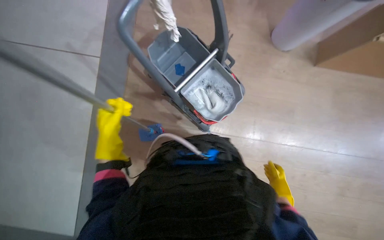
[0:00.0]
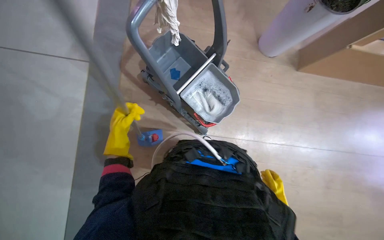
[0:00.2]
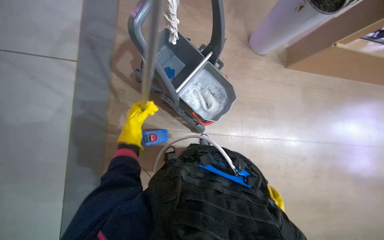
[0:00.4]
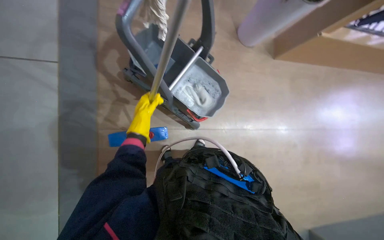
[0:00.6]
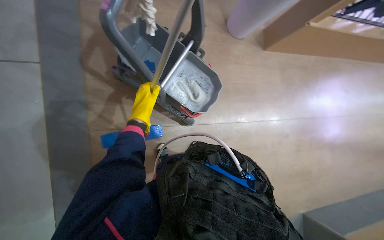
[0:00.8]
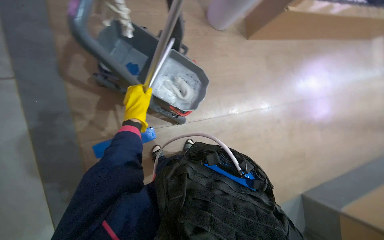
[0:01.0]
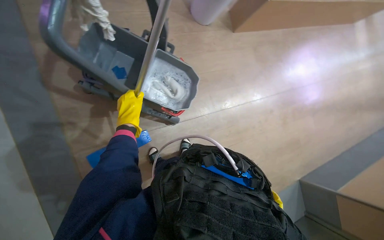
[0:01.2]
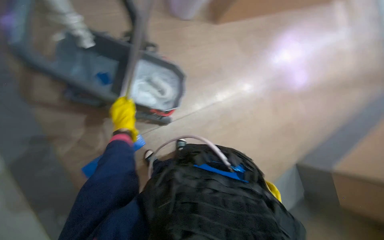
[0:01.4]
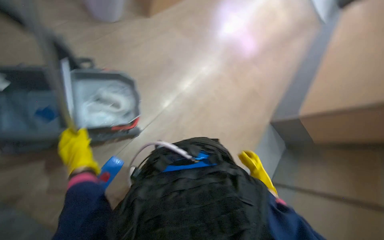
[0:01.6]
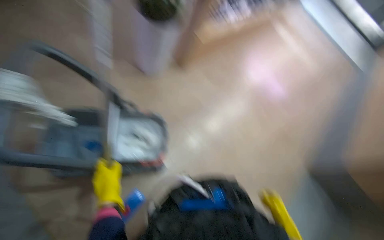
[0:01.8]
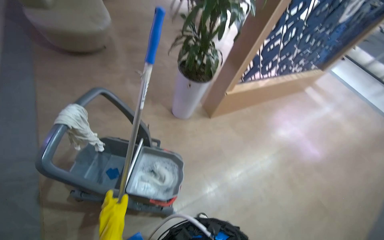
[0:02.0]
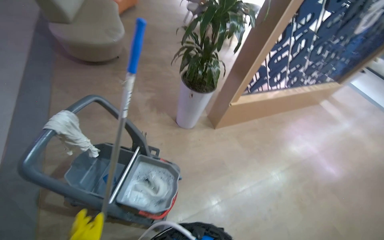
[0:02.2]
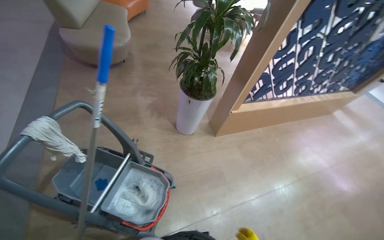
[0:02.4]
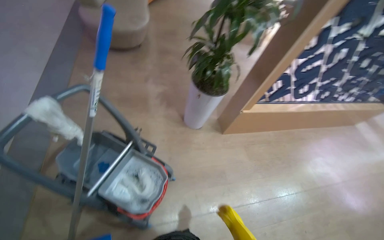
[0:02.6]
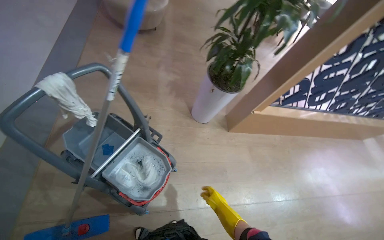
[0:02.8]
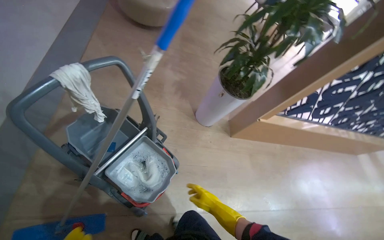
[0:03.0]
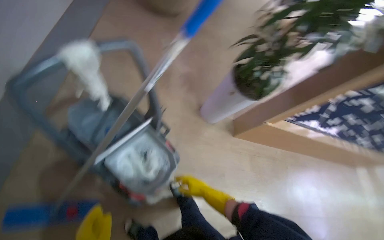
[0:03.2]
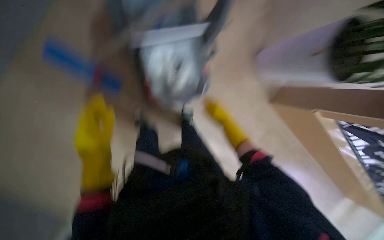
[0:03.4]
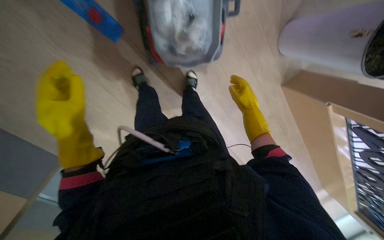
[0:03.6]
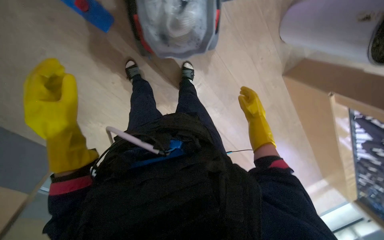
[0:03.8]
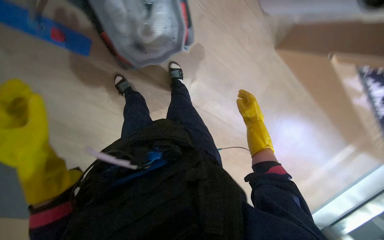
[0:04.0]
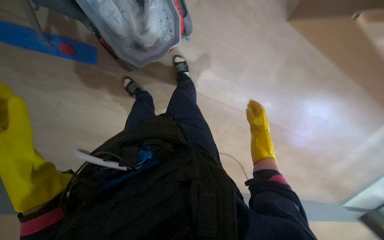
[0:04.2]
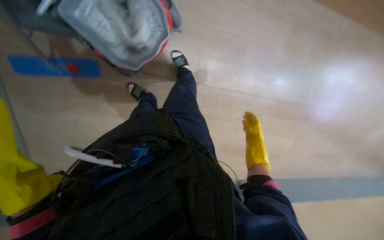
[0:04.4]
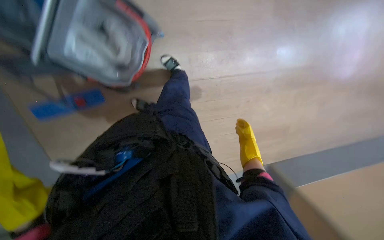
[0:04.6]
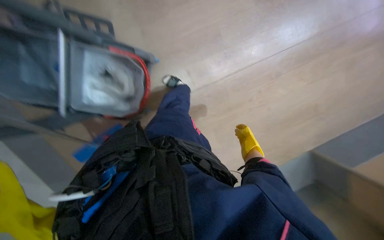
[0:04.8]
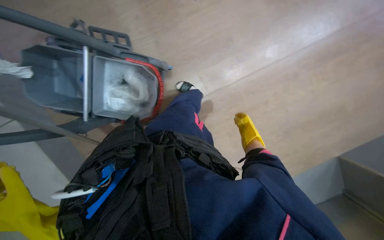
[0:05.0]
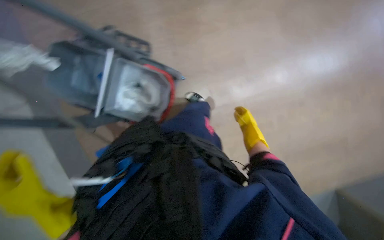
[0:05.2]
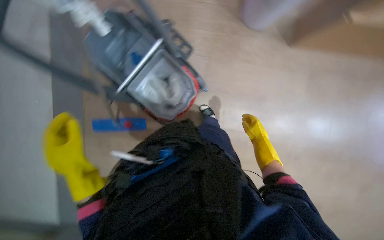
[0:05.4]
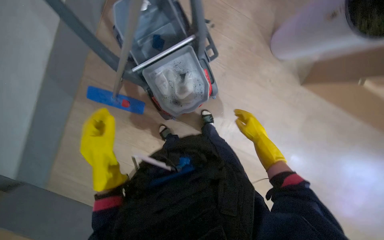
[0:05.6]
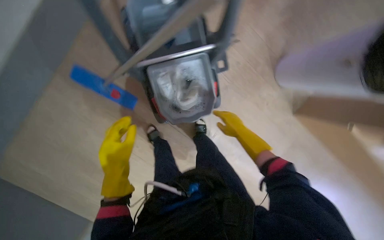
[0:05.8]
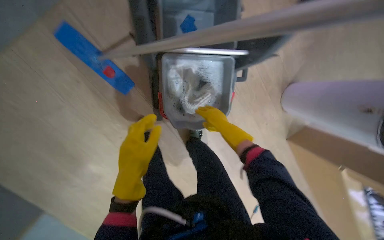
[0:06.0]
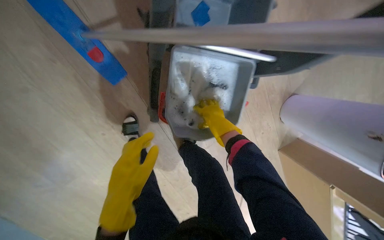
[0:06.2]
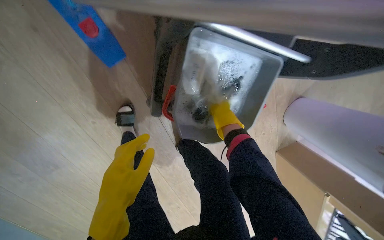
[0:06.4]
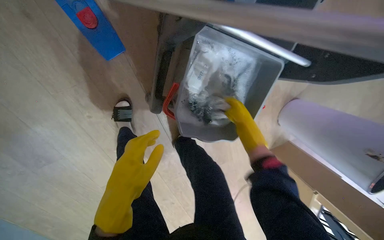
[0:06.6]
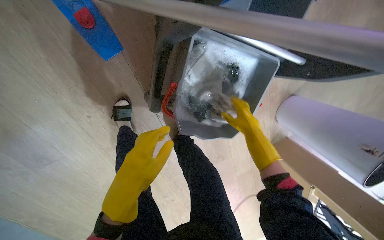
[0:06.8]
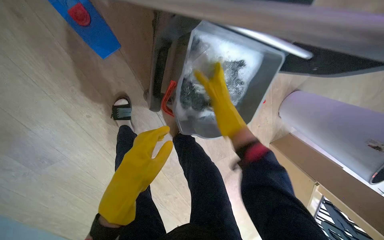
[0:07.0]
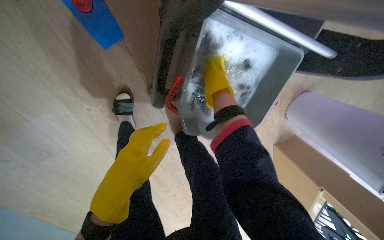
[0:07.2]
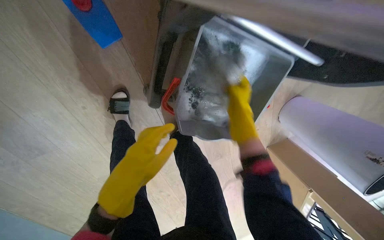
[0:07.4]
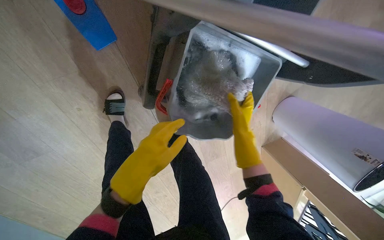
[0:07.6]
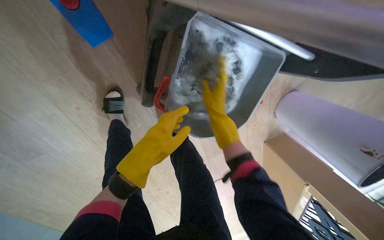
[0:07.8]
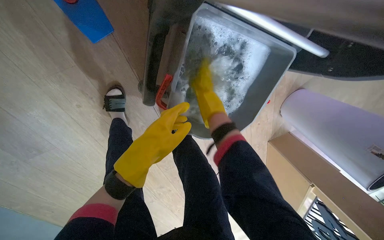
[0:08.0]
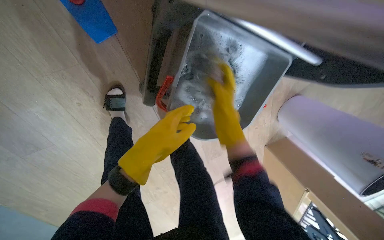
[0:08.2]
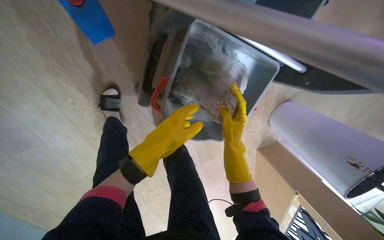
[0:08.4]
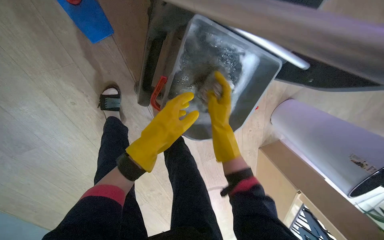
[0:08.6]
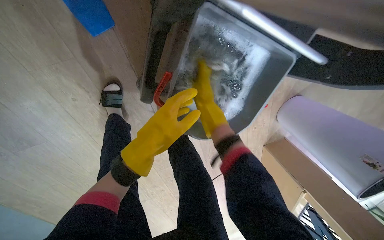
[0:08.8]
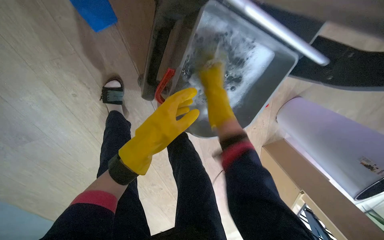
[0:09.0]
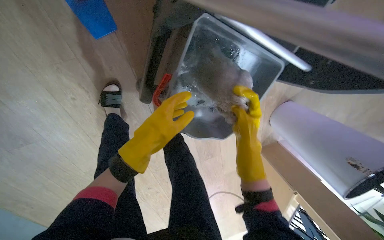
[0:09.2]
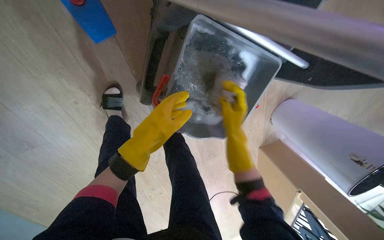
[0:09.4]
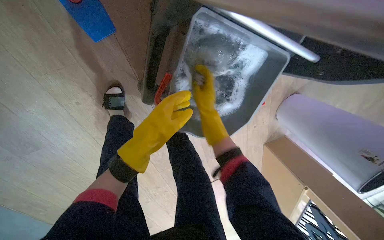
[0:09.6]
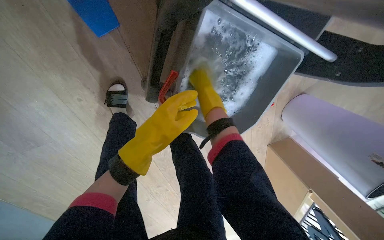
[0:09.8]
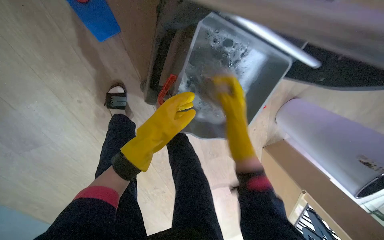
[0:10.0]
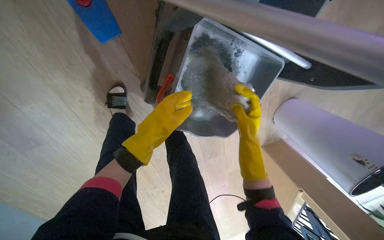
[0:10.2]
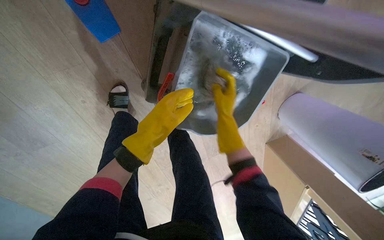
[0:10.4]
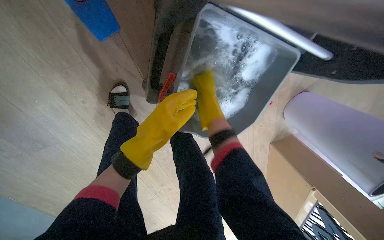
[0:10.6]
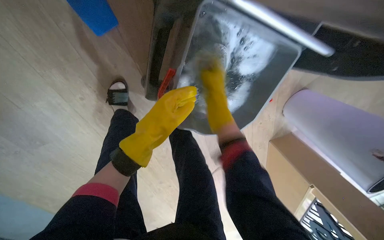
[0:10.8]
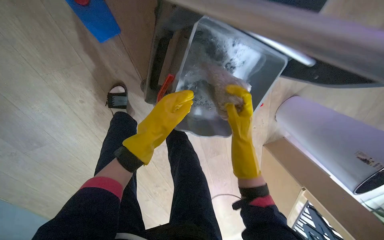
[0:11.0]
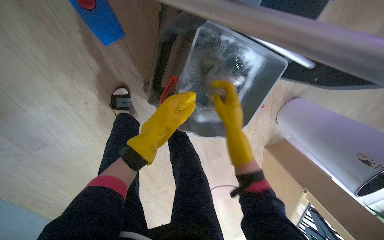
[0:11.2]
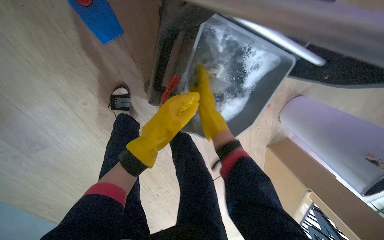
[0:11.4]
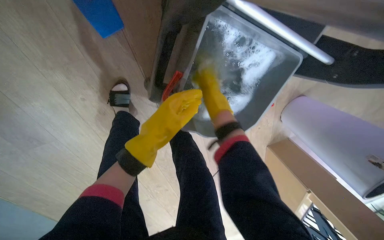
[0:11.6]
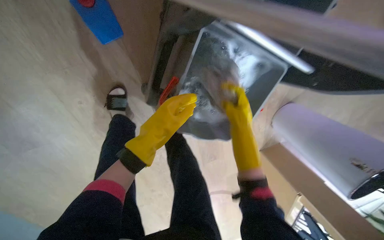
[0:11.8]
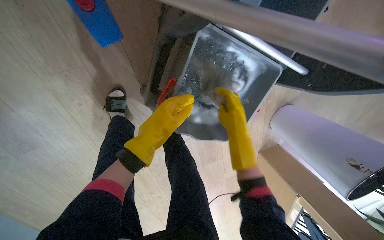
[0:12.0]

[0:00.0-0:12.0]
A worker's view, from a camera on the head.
Job: preparing cleaning supplies.
The whole recording: Wringing and attaching mop head. The worker detaches the mop head, wrings it in the bucket, and reattaches it to the mop handle.
0:00.0 to 0:01.6: The wearer's head swings some 60 degrees to the right.
0:01.6 to 0:03.0: The wearer's head swings about 45 degrees to the left. The view tilts approximately 20 degrees upward.
0:03.0 to 0:04.4: The camera is aimed about 25 degrees further to the left. The wearer looks about 45 degrees further downward.
0:04.4 to 0:06.0: The wearer looks roughly 15 degrees further upward. The scene rotates clockwise by approximately 45 degrees.
0:07.6 to 0:09.0: The right hand swings up and down the picture, approximately 15 cm each way, with 2 reversals.
0:09.0 to 0:10.4: The right hand swings up and down the picture, approximately 15 cm each way, with 3 reversals.
0:10.4 to 0:12.0: The right hand goes up and down the picture, some 15 cm each way, reversing 2 times.

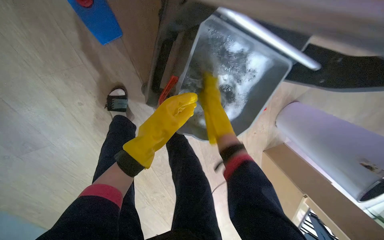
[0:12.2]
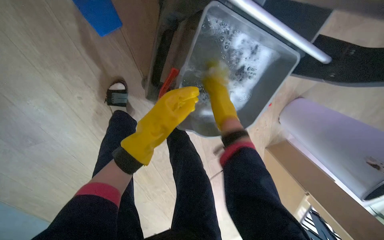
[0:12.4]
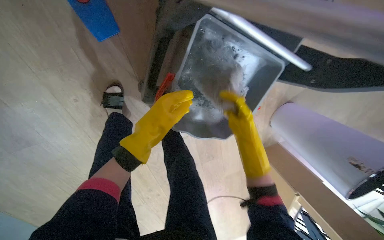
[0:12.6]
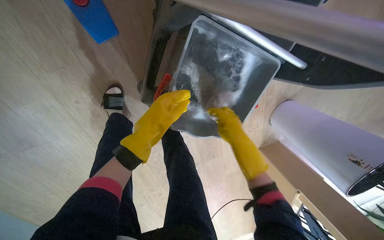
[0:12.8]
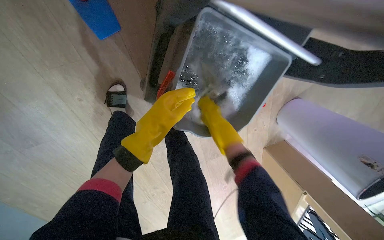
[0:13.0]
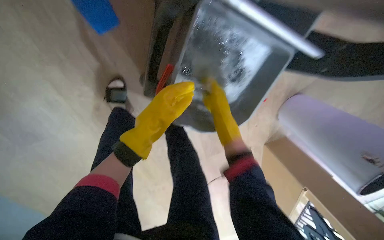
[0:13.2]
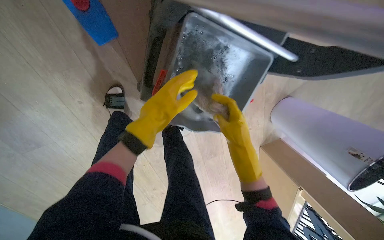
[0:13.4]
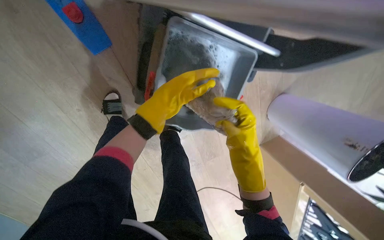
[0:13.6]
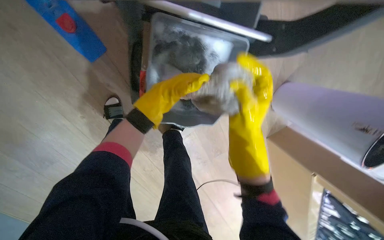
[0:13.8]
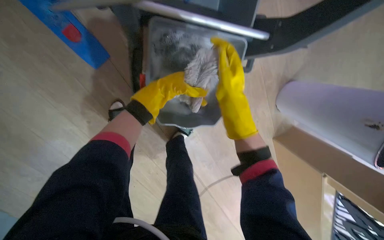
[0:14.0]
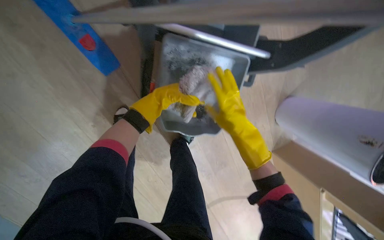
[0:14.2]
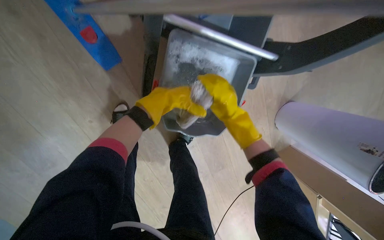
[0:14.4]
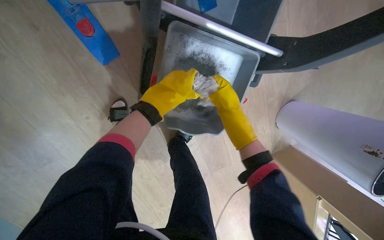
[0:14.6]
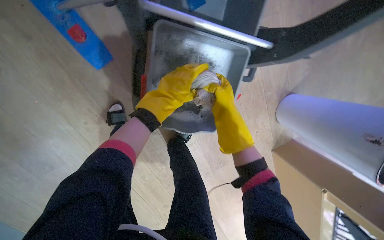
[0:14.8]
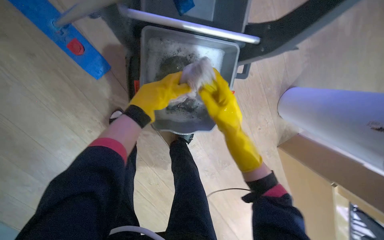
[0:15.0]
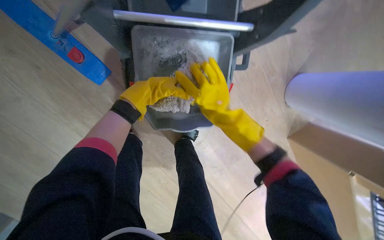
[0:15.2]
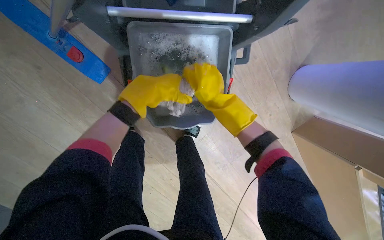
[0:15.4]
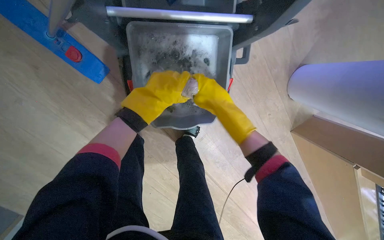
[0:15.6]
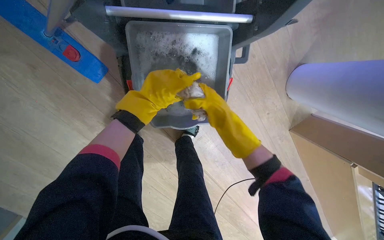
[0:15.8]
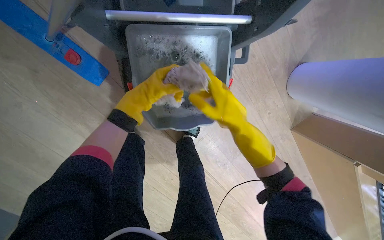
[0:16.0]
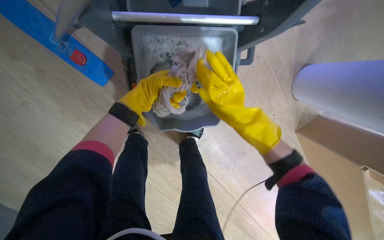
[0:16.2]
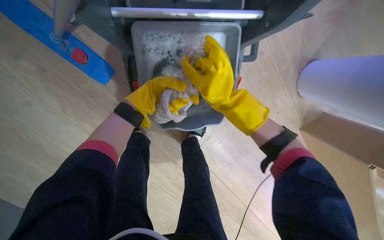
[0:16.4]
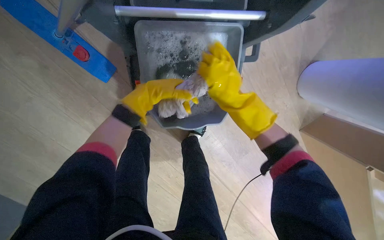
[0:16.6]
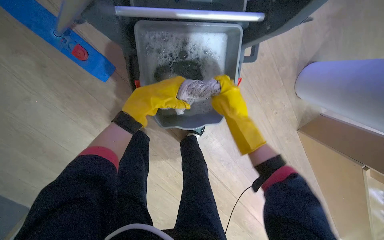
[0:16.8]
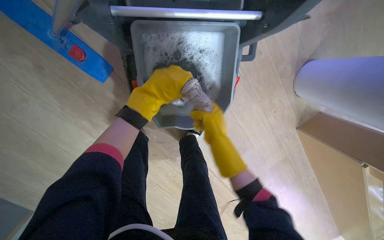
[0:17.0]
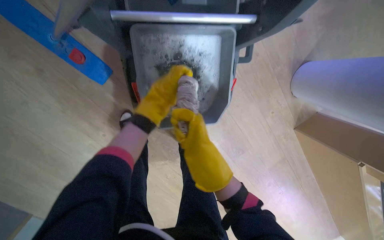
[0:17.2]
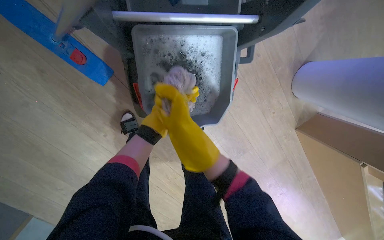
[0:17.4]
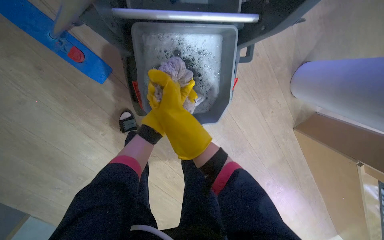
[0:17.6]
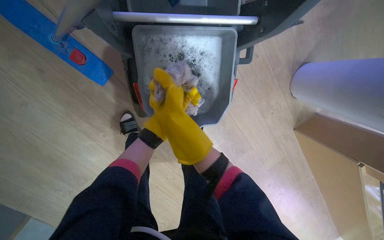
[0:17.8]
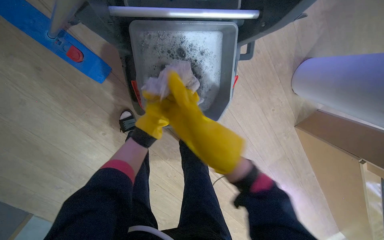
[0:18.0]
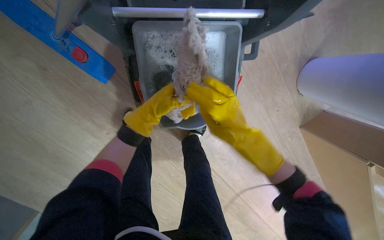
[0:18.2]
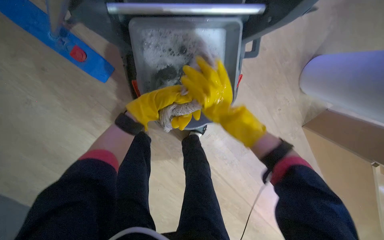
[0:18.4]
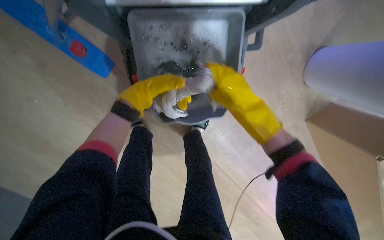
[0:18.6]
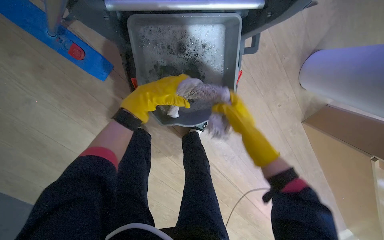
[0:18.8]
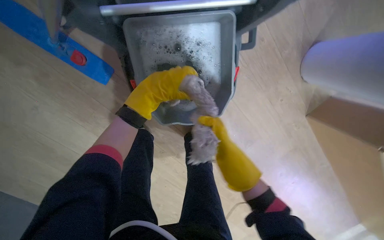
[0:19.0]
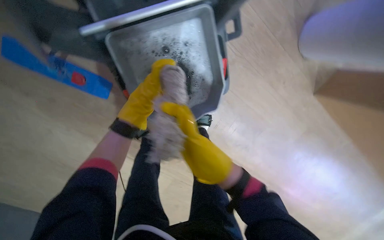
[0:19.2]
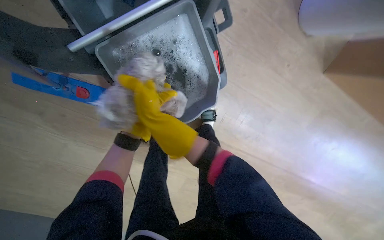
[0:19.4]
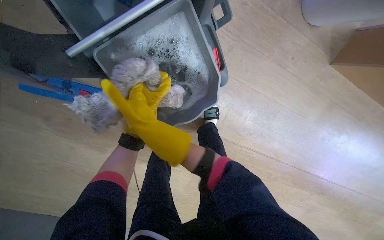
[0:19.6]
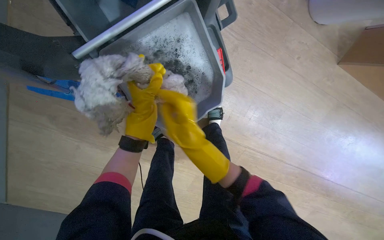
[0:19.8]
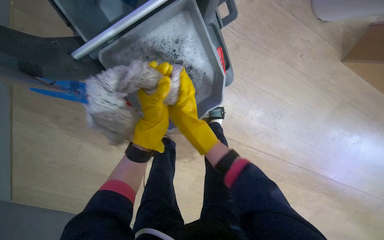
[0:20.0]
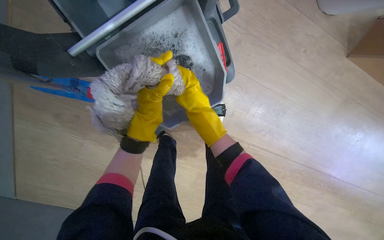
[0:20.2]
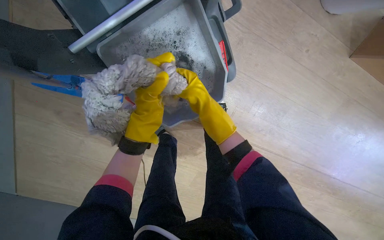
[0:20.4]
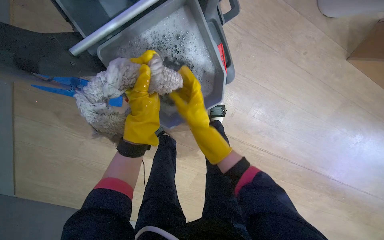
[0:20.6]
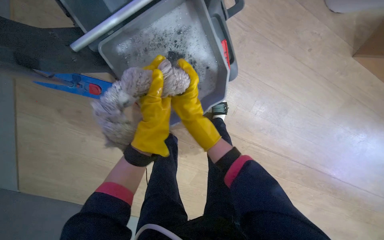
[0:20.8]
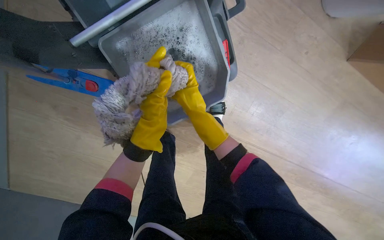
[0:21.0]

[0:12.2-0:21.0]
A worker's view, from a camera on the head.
Job: preparing cleaning supplies.
The whole recording: Wringing and attaching mop head. The worker detaches the mop head, wrings it in the bucket, and reattaches it to the mop handle.
0:12.2 to 0:13.6: The right hand swings up and down the picture, roughly 15 cm each way, with 2 reversals.
0:13.6 to 0:15.2: The left hand goes nearer and farther, roughly 15 cm each way, reversing 2 times.
0:16.6 to 0:18.0: The right hand shifts about 10 cm to the left and down the picture.
0:19.6 to 0:21.0: The left hand swings nearer and farther, about 15 cm each way, with 2 reversals.
